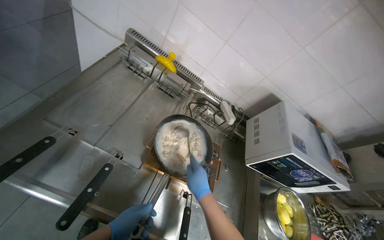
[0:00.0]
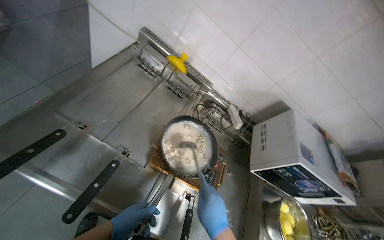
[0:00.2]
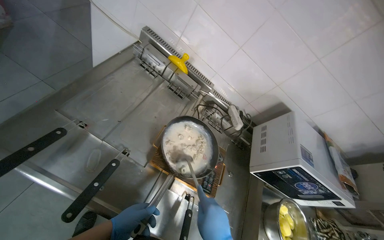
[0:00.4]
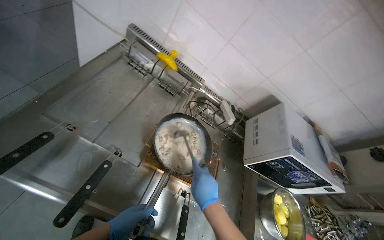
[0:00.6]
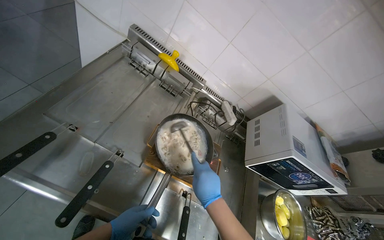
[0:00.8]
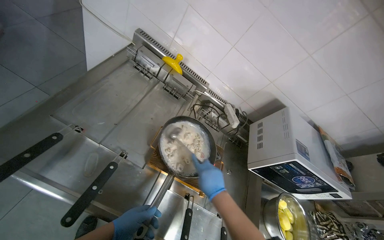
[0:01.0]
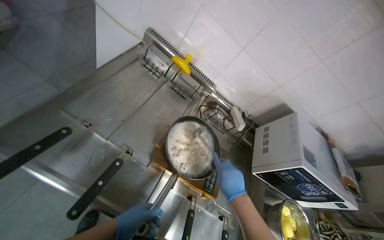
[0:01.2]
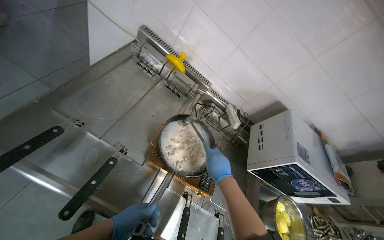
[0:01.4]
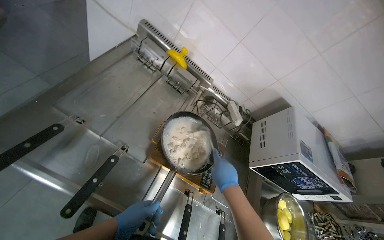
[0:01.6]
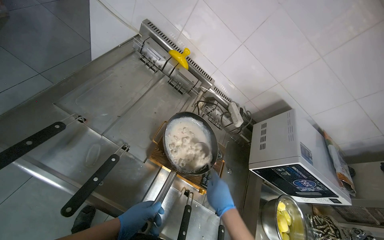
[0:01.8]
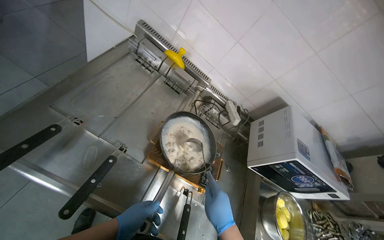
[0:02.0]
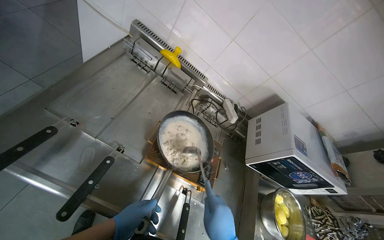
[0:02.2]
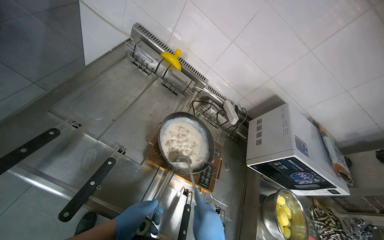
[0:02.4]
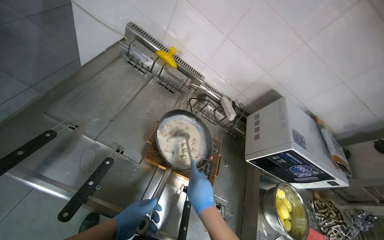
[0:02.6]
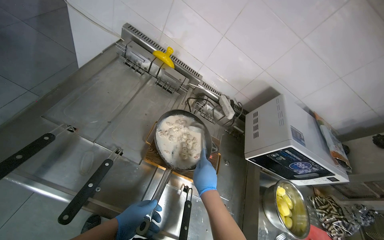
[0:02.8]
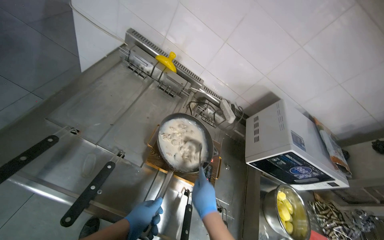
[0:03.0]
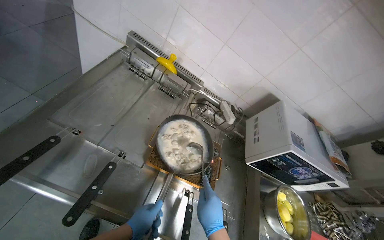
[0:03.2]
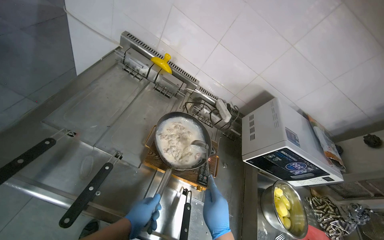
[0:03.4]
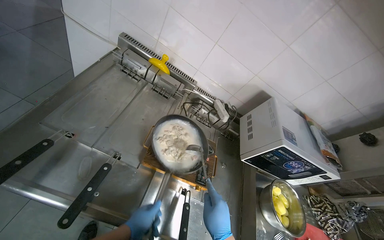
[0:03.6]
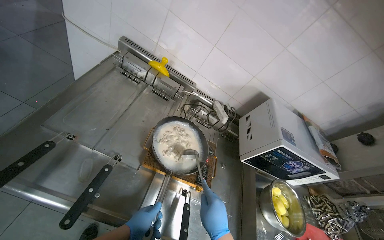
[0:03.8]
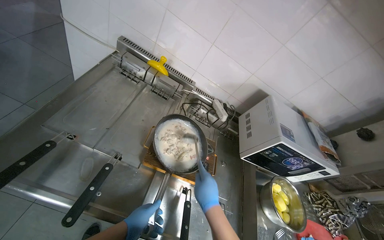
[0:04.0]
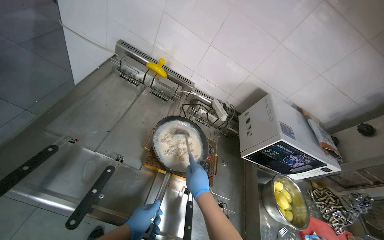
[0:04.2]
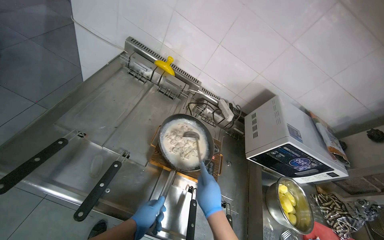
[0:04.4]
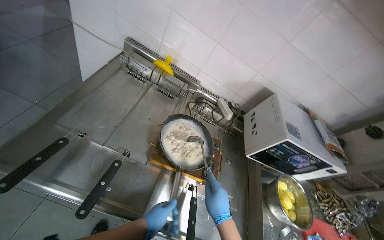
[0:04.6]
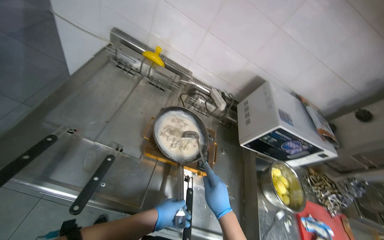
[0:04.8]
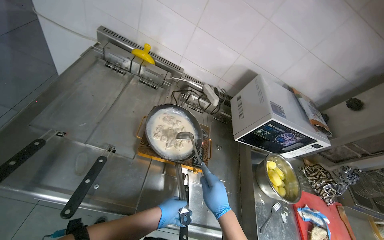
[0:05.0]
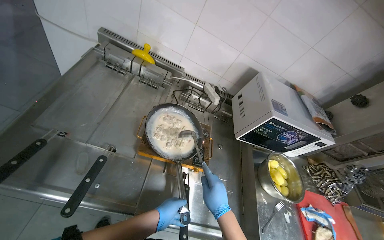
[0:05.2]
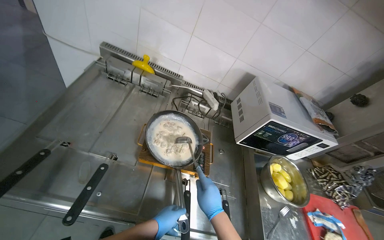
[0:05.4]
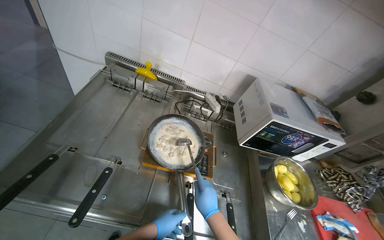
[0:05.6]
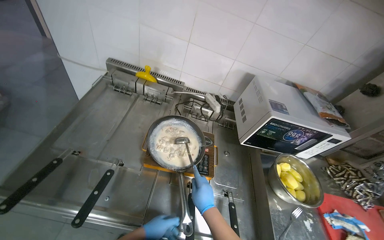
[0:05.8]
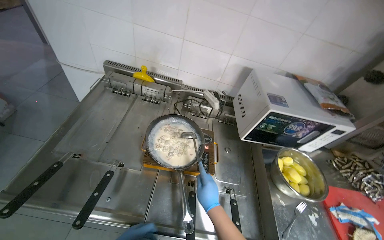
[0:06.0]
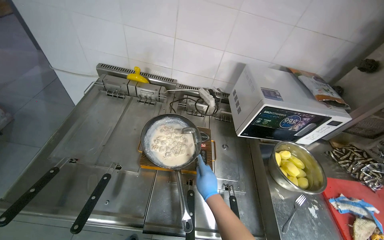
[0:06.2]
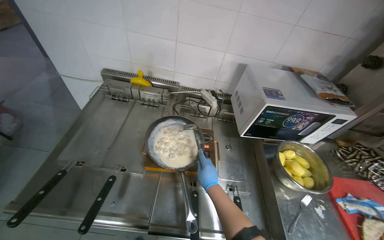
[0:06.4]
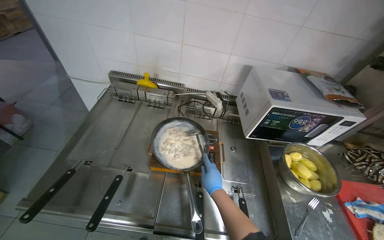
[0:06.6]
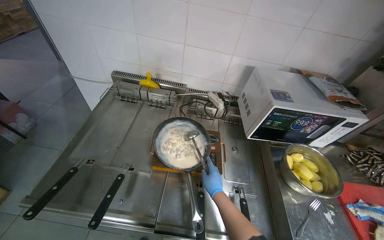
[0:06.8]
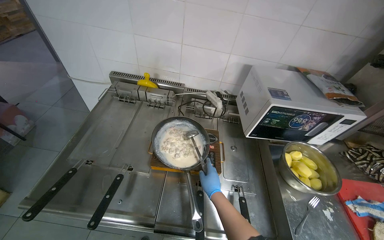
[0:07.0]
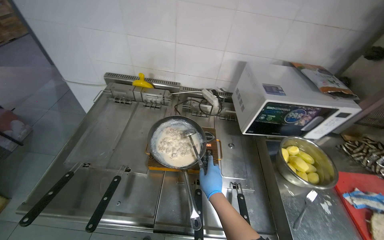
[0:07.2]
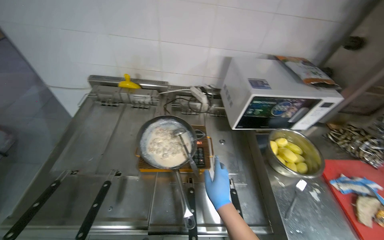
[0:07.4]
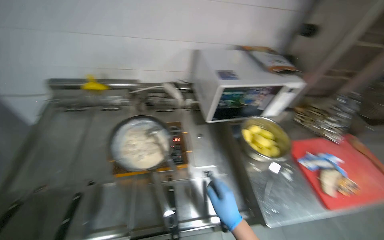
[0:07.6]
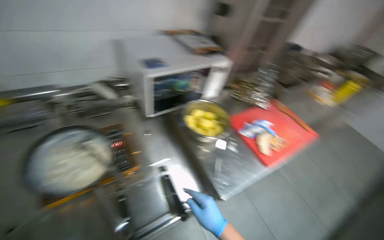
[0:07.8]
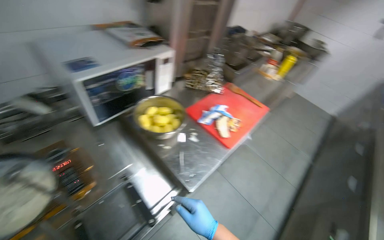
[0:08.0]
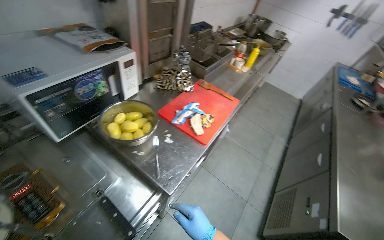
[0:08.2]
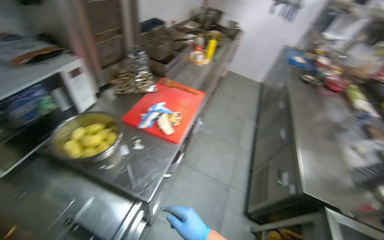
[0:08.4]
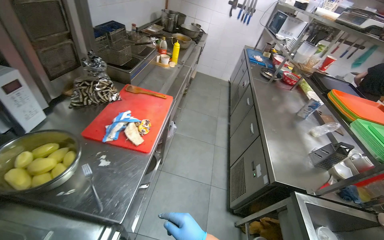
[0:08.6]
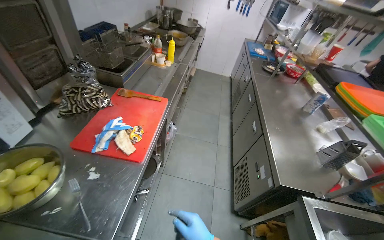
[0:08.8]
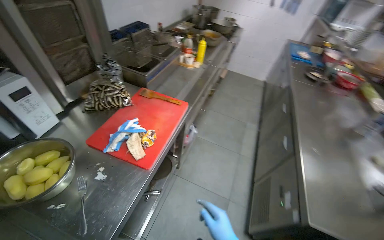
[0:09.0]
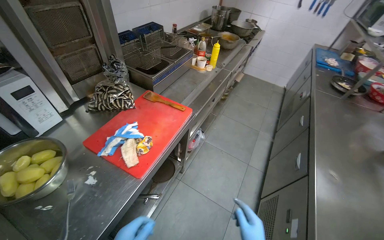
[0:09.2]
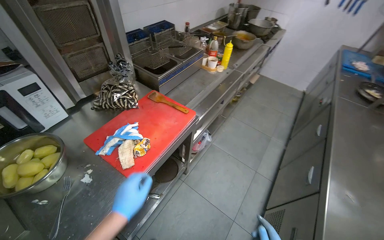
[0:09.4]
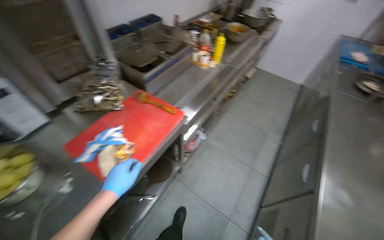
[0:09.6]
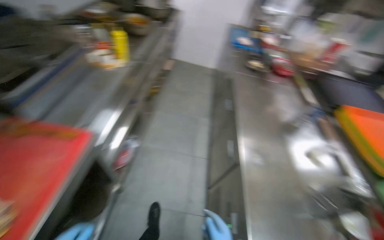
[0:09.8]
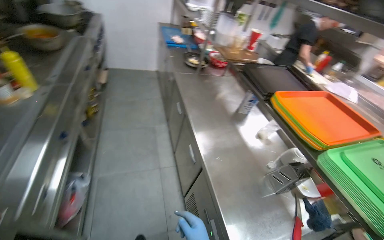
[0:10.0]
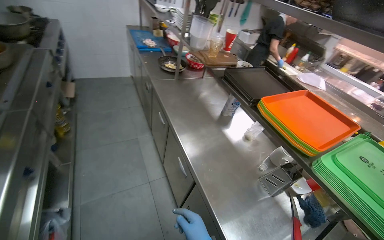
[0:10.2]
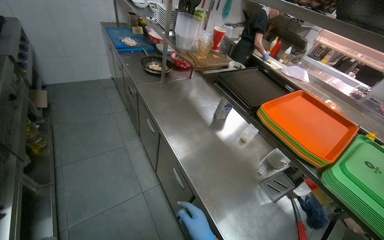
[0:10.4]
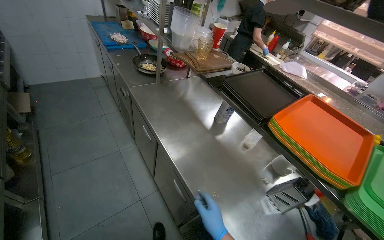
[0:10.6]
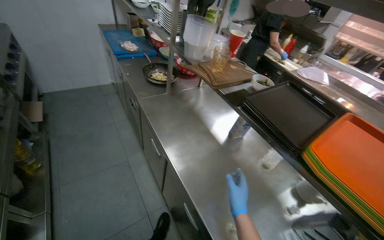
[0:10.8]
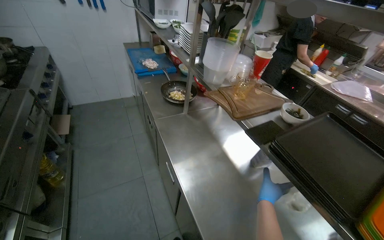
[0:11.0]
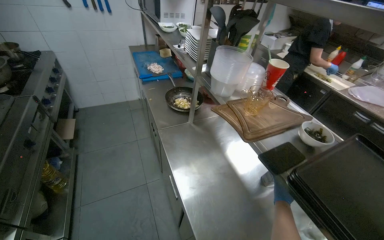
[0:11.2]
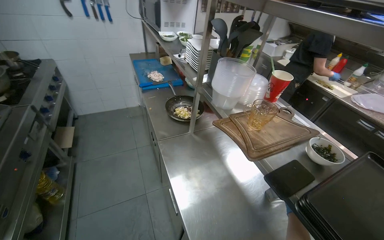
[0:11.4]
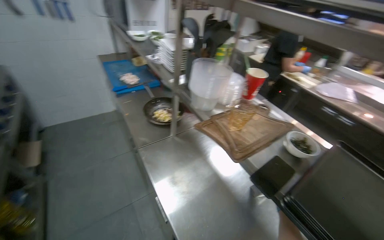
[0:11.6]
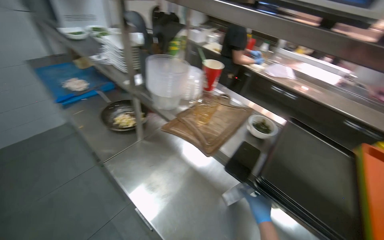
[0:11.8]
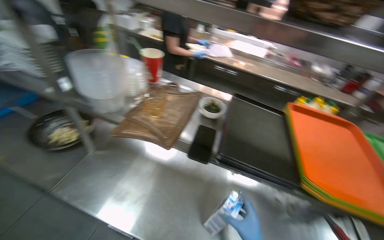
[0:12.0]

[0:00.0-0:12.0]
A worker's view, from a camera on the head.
Job: cooking food.
The whole recording: Stirring ingredients in pan. The worker stirs ingredients in a pan on the stove with a ladle.
0:03.0 to 0:04.4: The hands stay close to where they were, moving slightly.
0:06.0 to 0:07.6: The right hand is displaced to the right by approximately 15 cm.
0:07.6 to 0:09.0: The head travels roughly 50 cm. The wearer looks roughly 60 degrees further to the right.
0:09.0 to 0:10.4: The camera is carried some 70 cm. The head rotates about 55 degrees to the right.
0:10.4 to 0:12.0: The wearer moves approximately 60 cm. The head rotates about 35 degrees to the right.

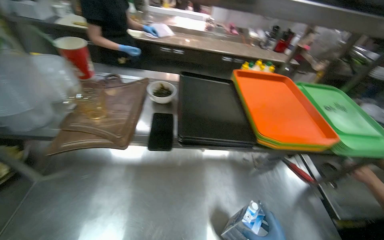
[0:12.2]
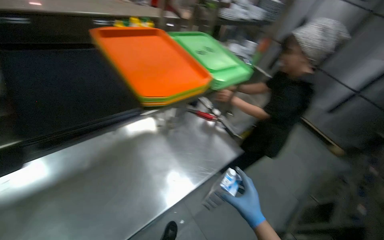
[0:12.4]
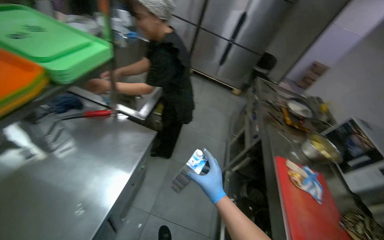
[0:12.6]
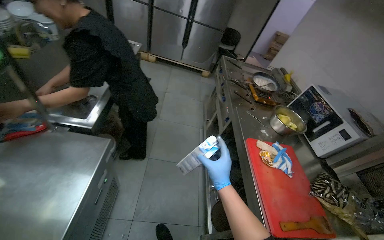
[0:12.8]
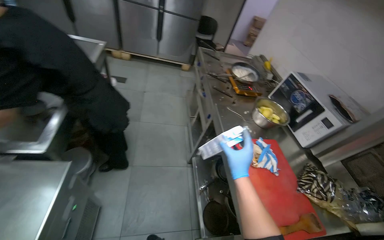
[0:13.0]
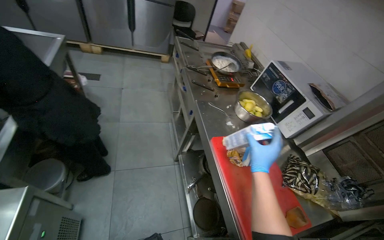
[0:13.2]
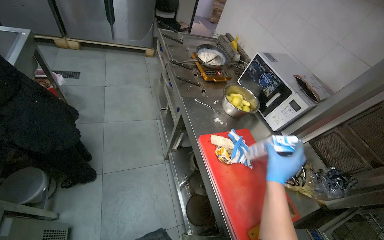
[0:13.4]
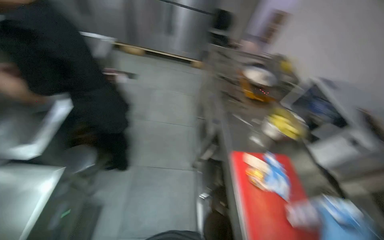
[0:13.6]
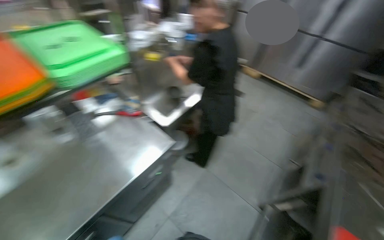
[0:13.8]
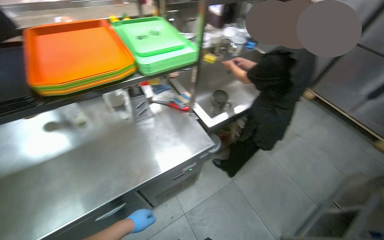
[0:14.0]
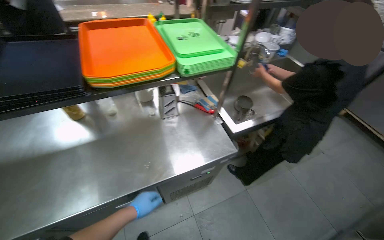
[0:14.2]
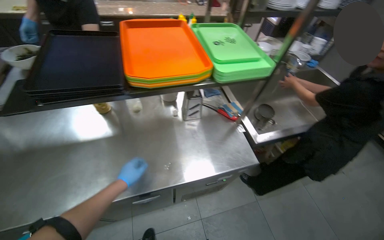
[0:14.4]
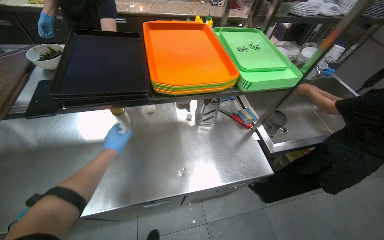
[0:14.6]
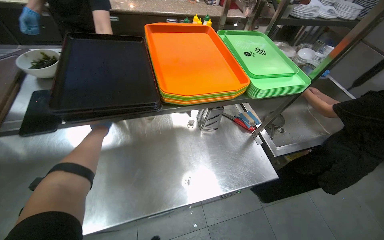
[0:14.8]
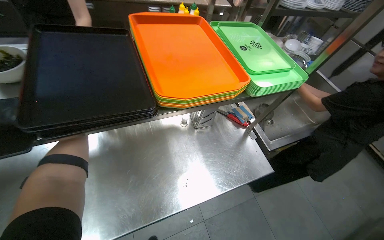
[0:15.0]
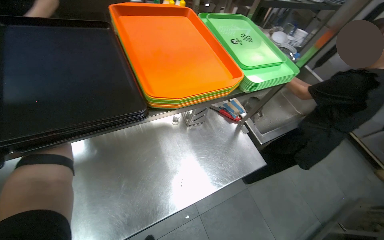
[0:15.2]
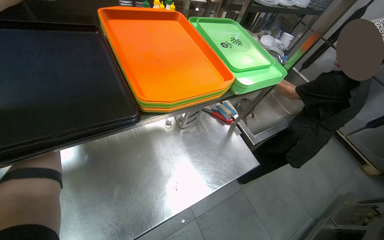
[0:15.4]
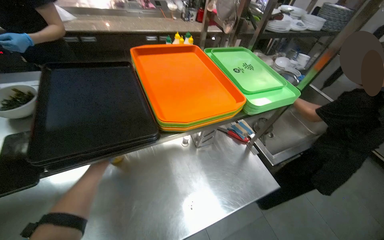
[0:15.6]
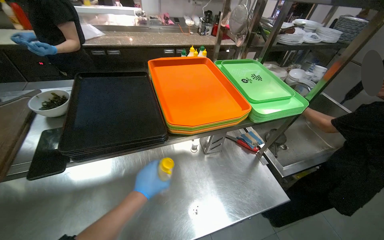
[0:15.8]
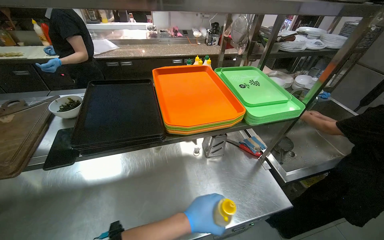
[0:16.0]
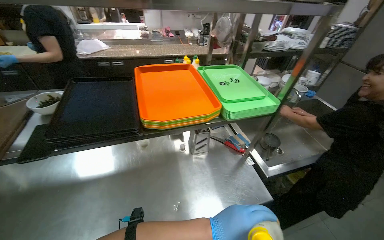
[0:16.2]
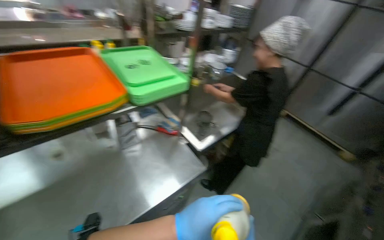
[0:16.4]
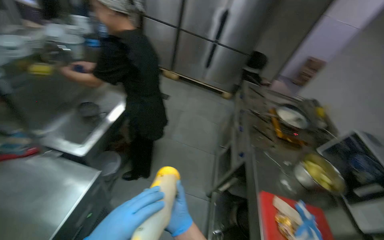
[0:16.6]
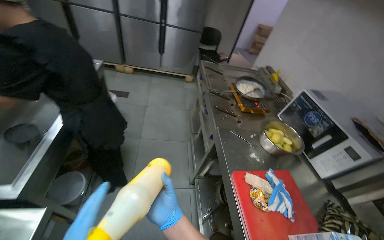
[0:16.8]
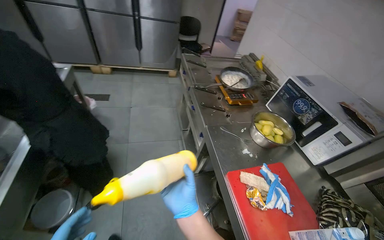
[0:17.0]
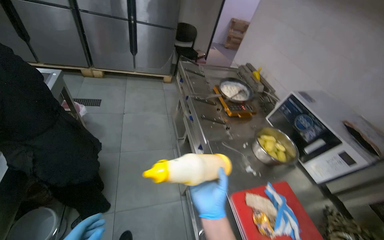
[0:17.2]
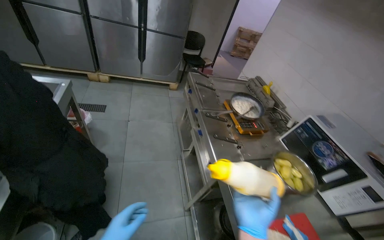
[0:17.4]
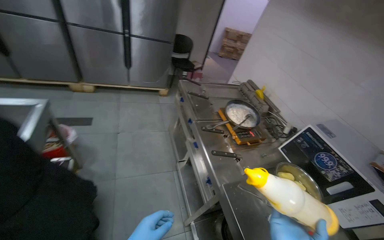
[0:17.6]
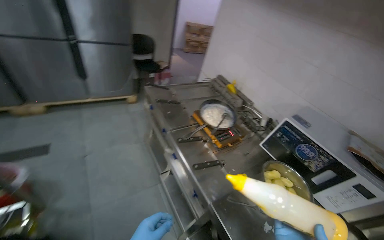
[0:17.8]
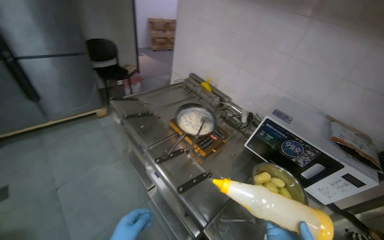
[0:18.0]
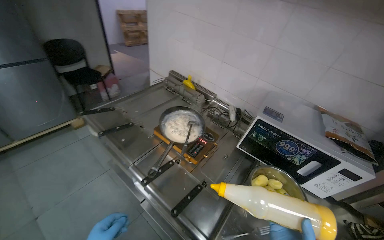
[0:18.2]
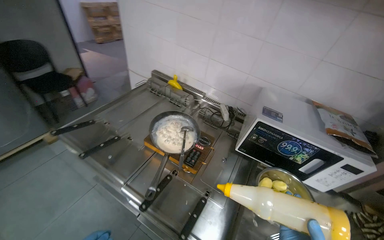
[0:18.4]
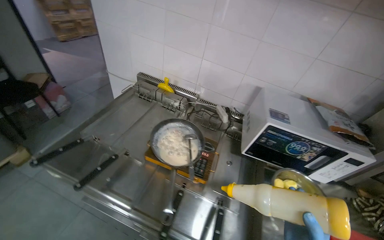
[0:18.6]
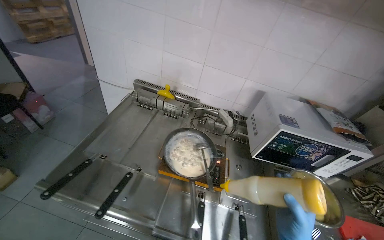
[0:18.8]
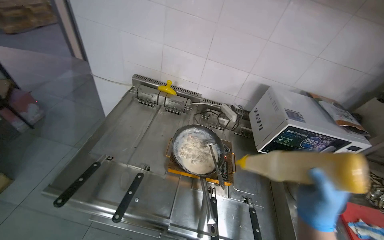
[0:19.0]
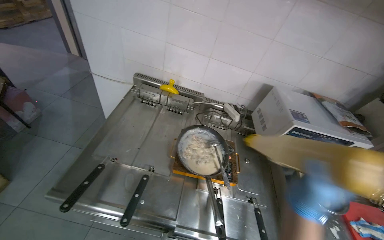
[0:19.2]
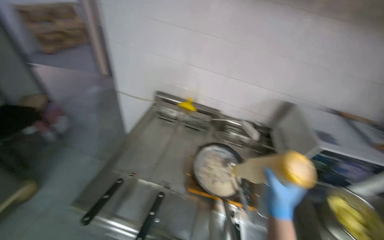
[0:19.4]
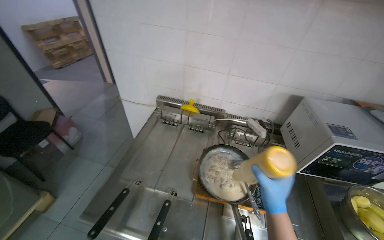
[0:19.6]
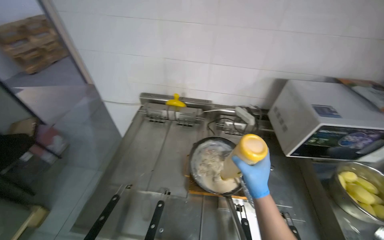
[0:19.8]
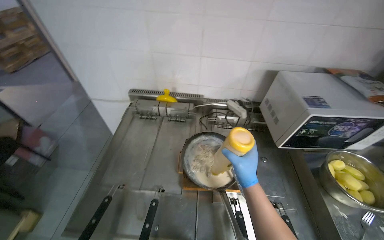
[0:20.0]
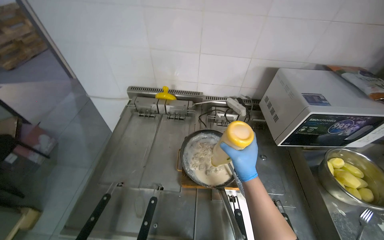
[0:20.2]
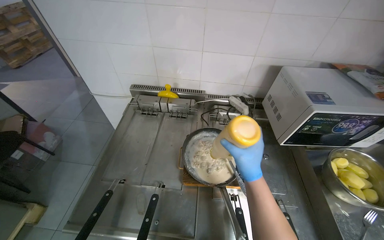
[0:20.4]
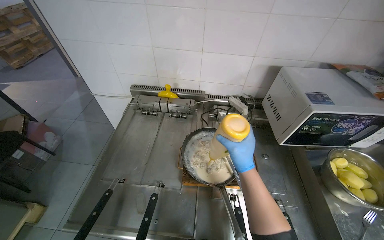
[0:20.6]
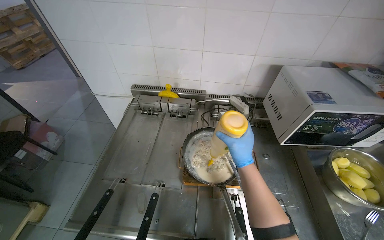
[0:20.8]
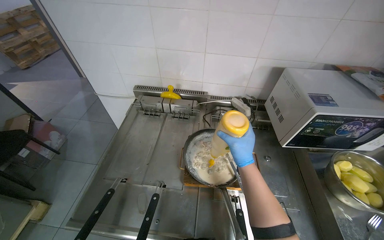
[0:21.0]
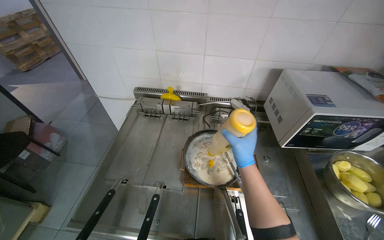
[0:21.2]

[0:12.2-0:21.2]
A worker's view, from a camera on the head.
Job: cooking food.
The whole recording: Stirring ingredients in pan. The worker stirs ingredients in a pan on the stove with a ladle.
0:12.2 to 0:13.8: The head travels roughly 70 cm. The wearer looks some 45 degrees further to the right. The view tilts some 20 degrees downward.
0:13.8 to 0:15.2: The wearer moves roughly 50 cm.
0:15.2 to 0:16.6: The head travels about 50 cm. The wearer looks some 50 degrees further to the right.
0:16.6 to 0:18.2: The wearer moves some 80 cm. The wearer's head swings some 60 degrees to the right.
0:18.2 to 0:19.8: The head travels about 50 cm. The wearer's head swings some 30 degrees to the right.
